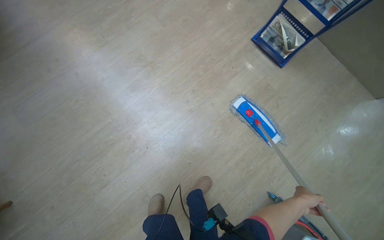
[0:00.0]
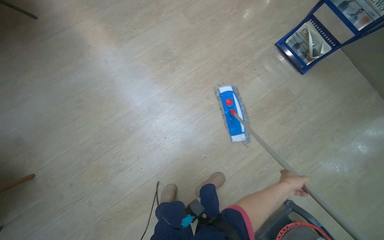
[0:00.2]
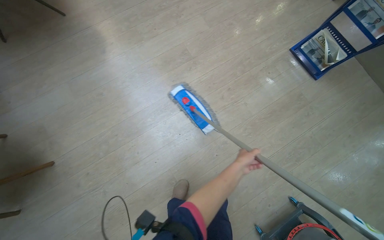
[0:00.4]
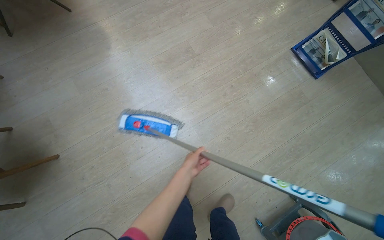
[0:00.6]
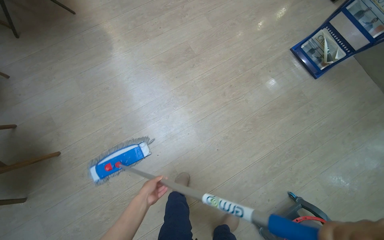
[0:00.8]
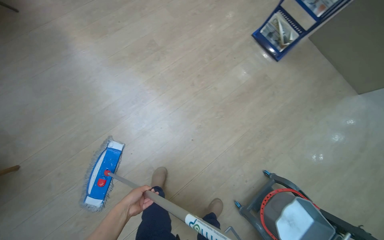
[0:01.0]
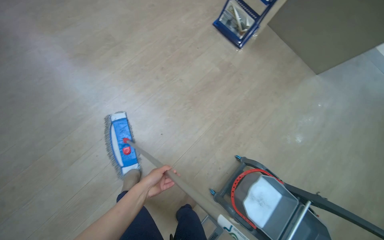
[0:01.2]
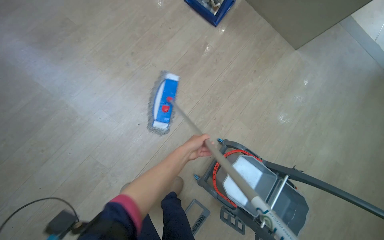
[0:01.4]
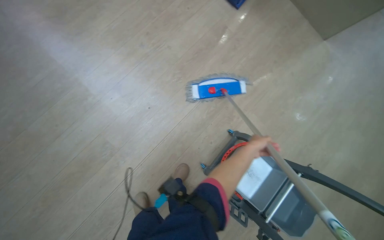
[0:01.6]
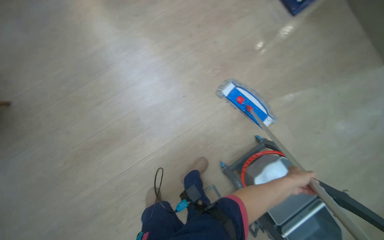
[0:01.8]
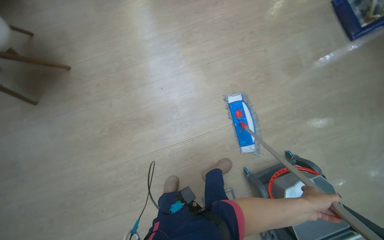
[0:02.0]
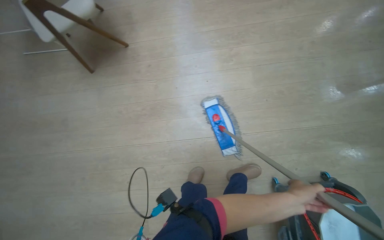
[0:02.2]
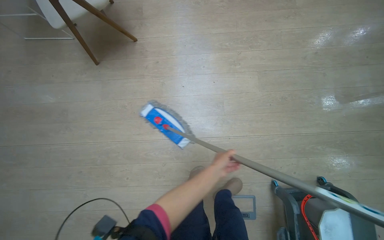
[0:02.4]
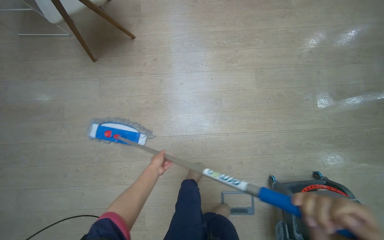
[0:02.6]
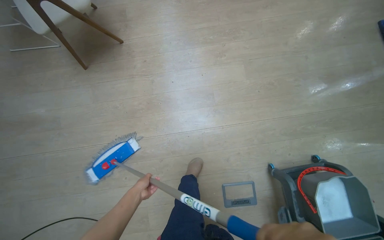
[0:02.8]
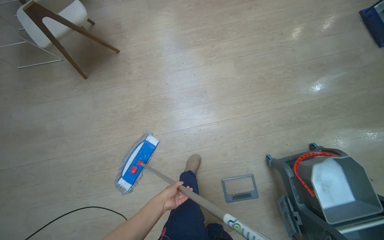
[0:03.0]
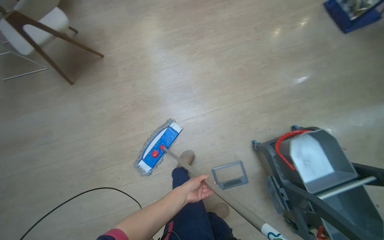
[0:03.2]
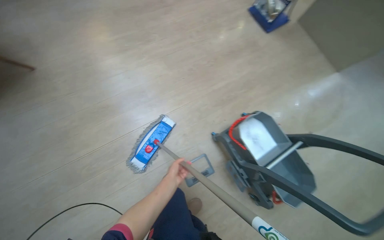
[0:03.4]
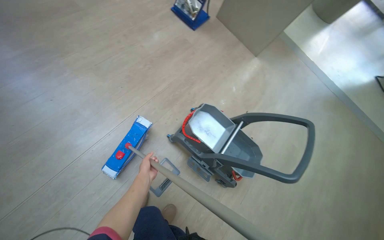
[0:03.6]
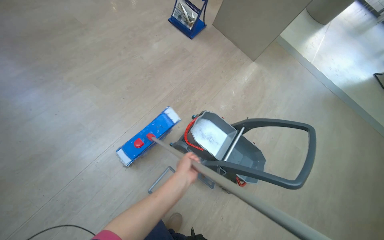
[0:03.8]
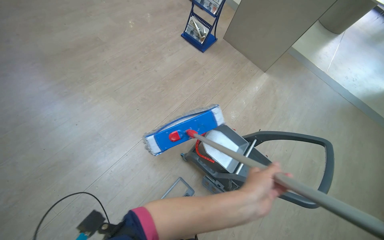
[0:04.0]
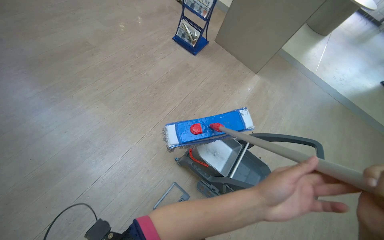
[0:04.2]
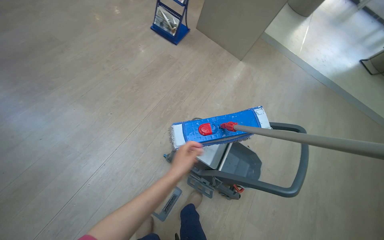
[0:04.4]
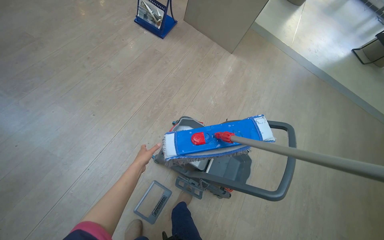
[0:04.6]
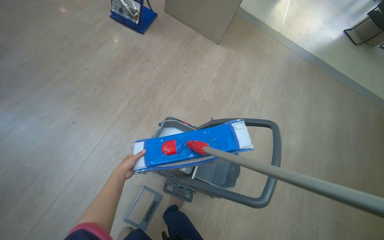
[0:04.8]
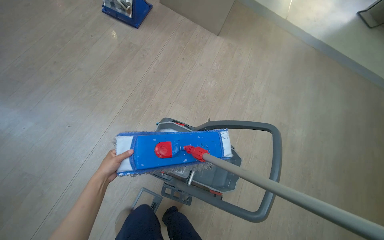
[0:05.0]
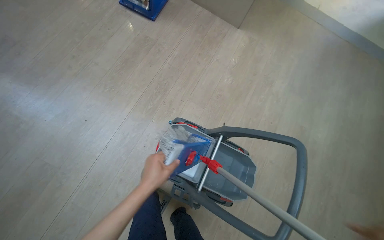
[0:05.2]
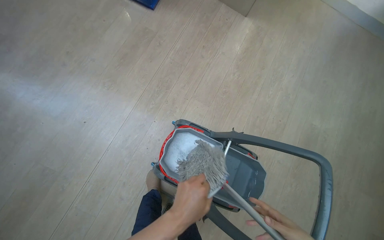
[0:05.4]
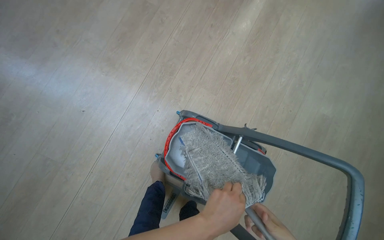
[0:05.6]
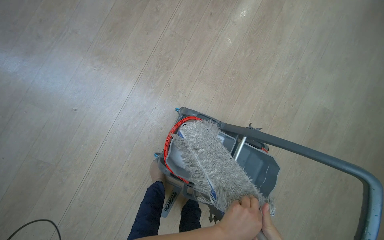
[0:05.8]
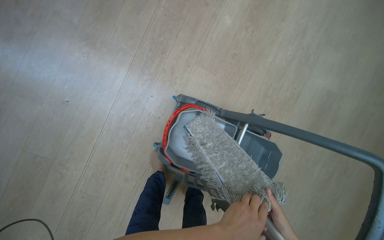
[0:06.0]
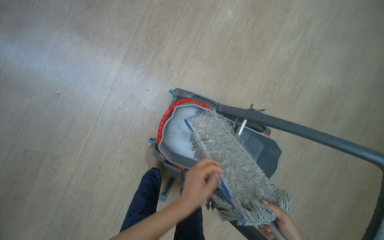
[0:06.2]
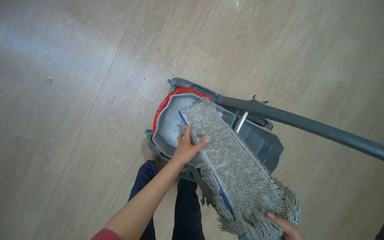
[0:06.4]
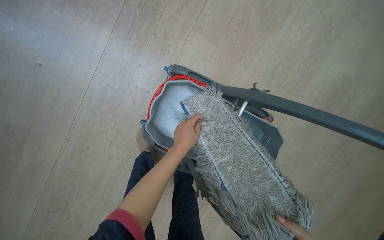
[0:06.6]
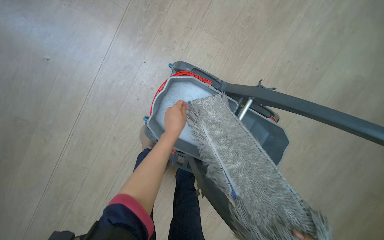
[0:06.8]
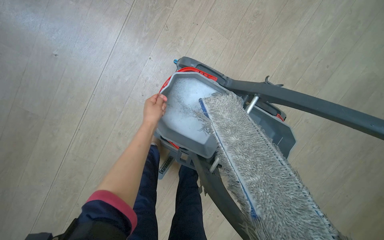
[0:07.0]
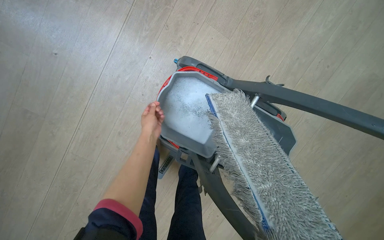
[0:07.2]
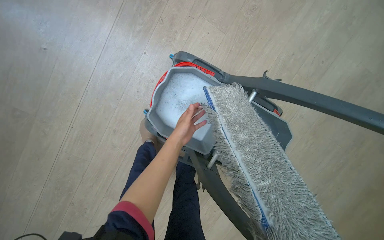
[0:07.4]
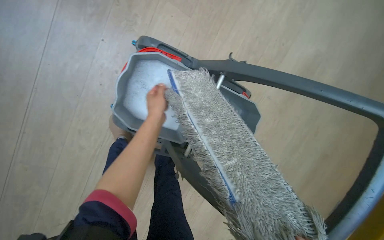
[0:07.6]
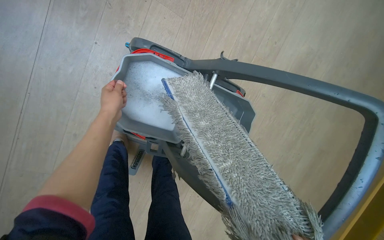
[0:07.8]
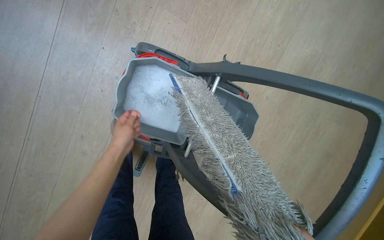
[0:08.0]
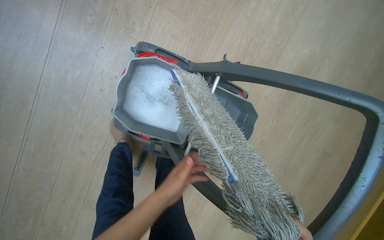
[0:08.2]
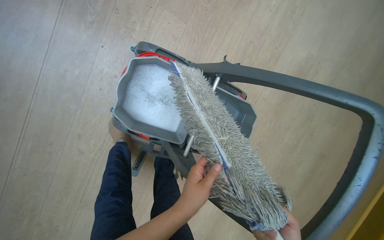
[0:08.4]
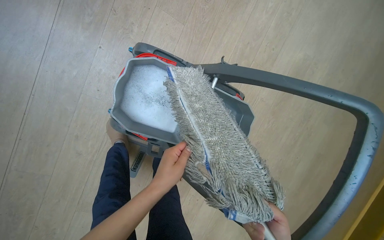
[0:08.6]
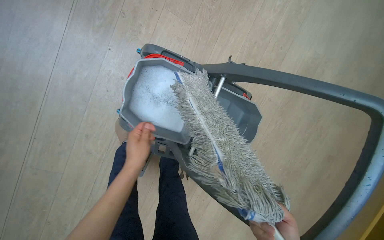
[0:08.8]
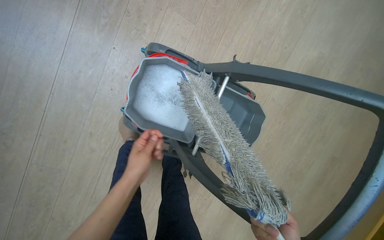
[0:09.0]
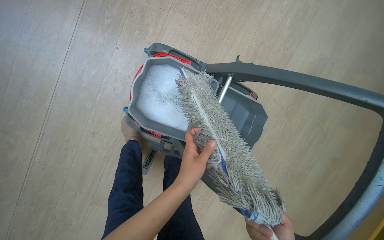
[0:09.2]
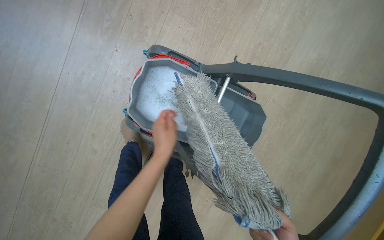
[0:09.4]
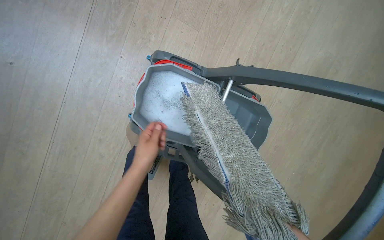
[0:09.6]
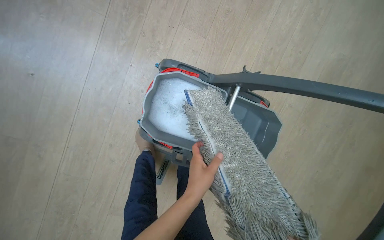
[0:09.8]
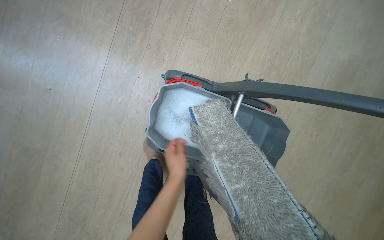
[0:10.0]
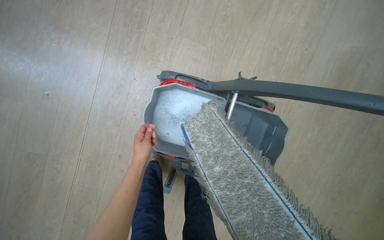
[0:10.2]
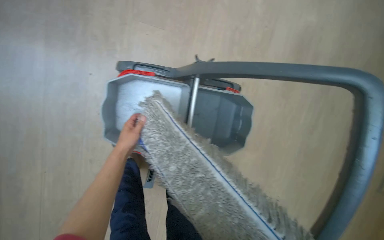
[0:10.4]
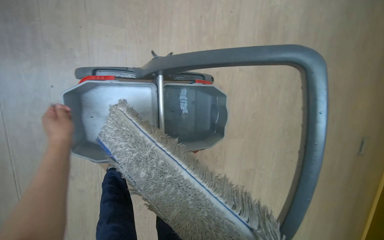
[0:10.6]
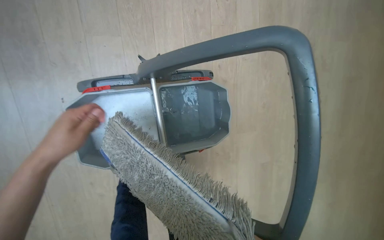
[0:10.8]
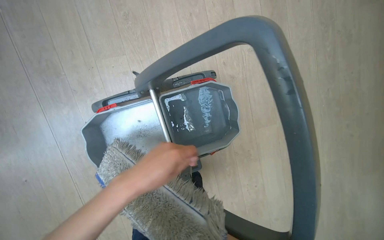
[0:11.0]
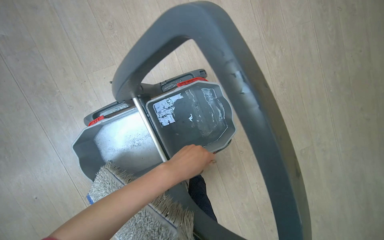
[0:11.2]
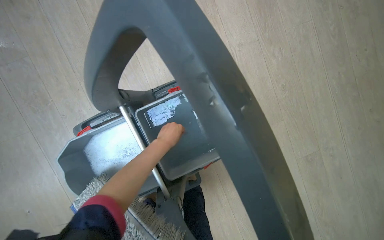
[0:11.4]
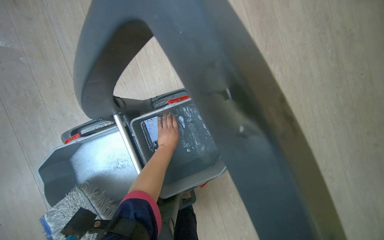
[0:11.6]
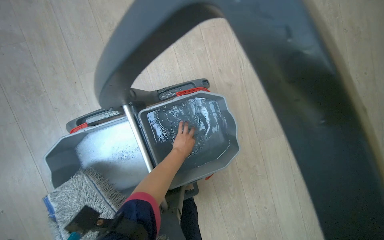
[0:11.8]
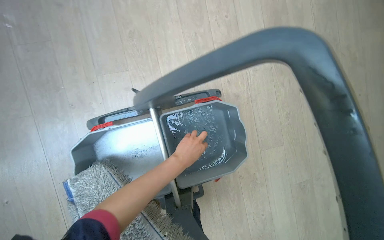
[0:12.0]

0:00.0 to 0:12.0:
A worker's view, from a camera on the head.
Job: mopping floor.
The whole recording: Mopping light-colored floor. The worker mops the light-colored floor, moving furniture and rinsing the mop head as needed.
0:00.0 to 0:01.6: The camera is carried approximately 50 cm.
0:01.6 to 0:03.0: The head travels approximately 60 cm. The wearer's head swings roughly 35 degrees to the left.
0:03.0 to 0:04.4: The head turns to the right by roughly 50 degrees.
0:04.4 to 0:06.0: The head travels some 60 cm. The view tilts approximately 30 degrees downward.
0:06.0 to 0:07.6: The wearer looks some 15 degrees further downward. The left hand heads farther from the camera and up the picture, covering approximately 25 cm.
0:07.6 to 0:09.0: The left hand travels down the picture and nearer to the camera by some 20 cm.
0:09.0 to 0:10.4: The left hand swings left and right, approximately 20 cm each way, with 3 reversals.

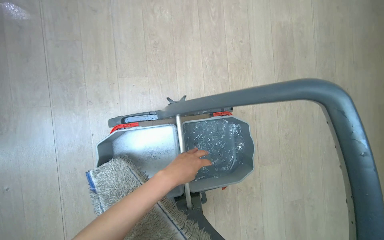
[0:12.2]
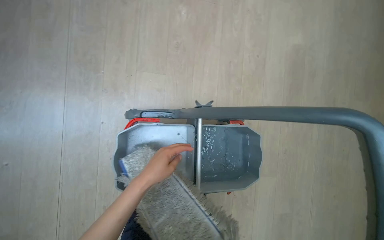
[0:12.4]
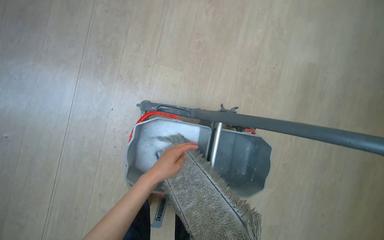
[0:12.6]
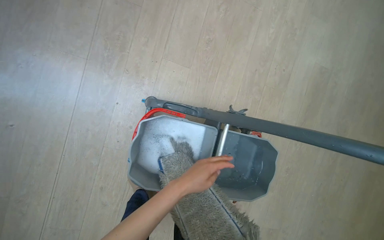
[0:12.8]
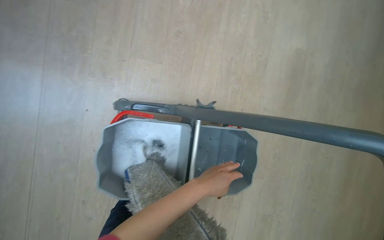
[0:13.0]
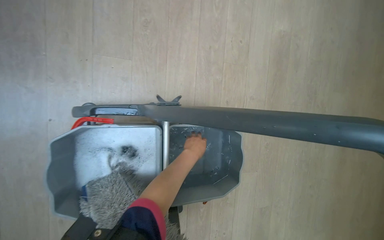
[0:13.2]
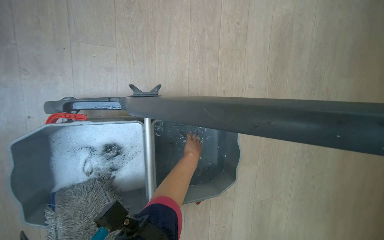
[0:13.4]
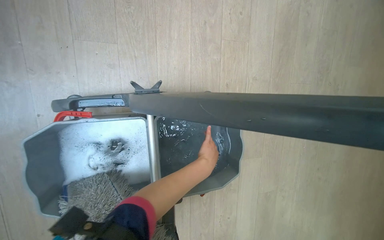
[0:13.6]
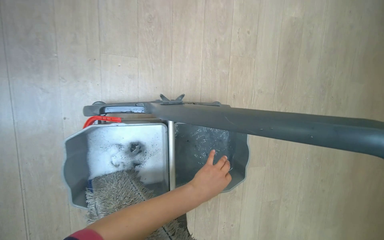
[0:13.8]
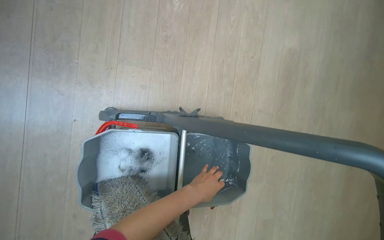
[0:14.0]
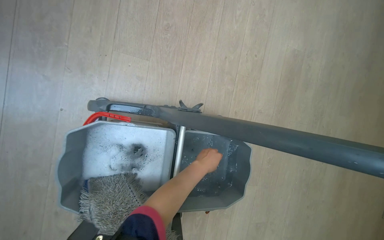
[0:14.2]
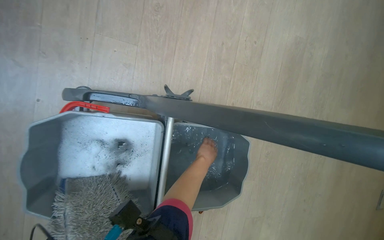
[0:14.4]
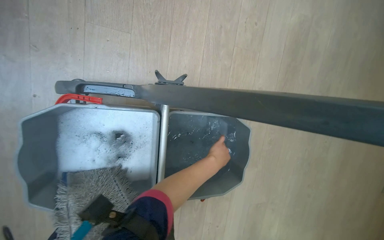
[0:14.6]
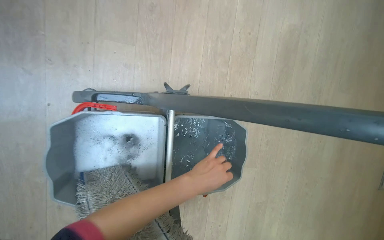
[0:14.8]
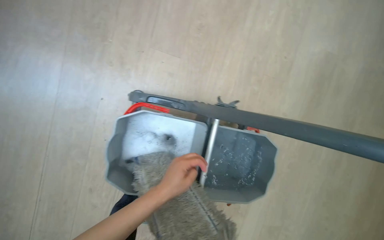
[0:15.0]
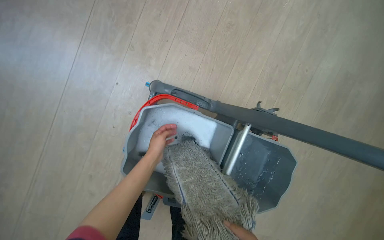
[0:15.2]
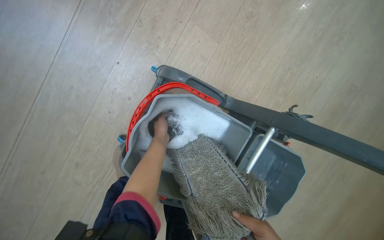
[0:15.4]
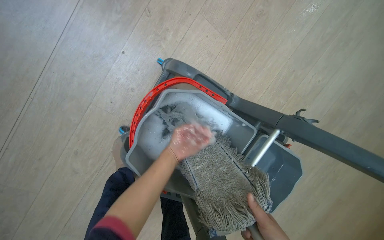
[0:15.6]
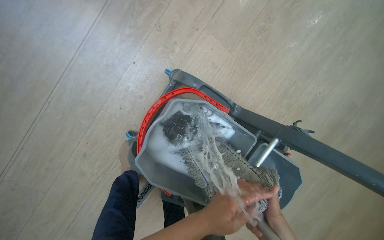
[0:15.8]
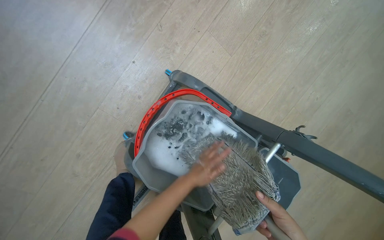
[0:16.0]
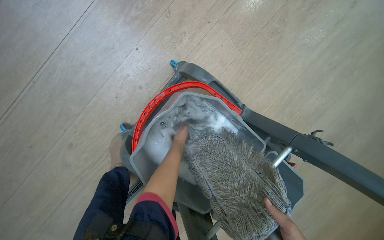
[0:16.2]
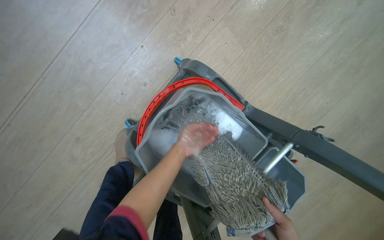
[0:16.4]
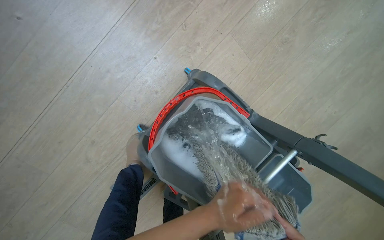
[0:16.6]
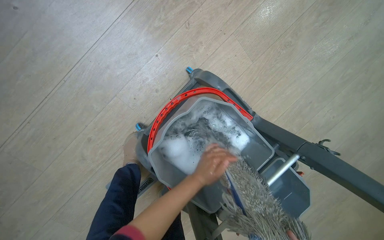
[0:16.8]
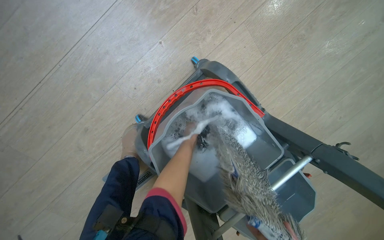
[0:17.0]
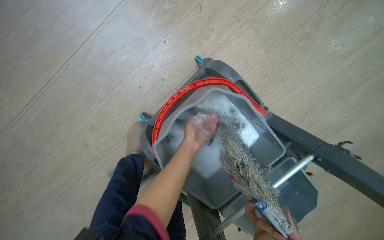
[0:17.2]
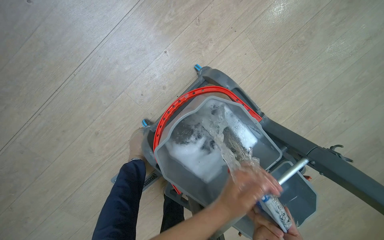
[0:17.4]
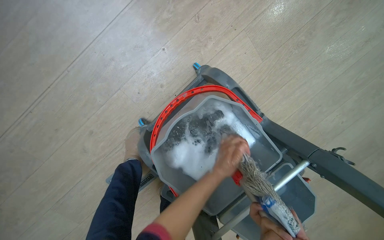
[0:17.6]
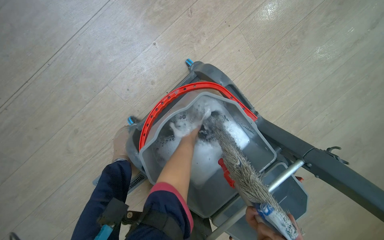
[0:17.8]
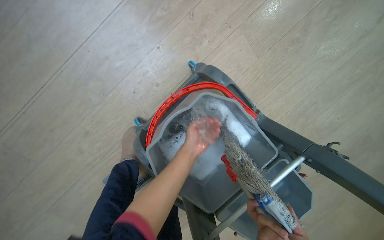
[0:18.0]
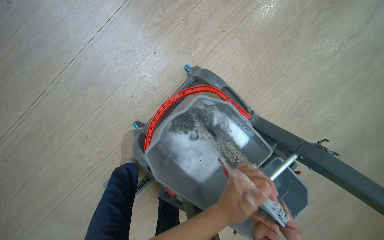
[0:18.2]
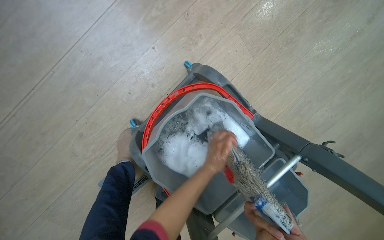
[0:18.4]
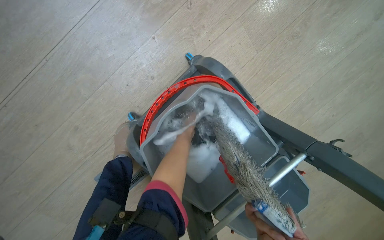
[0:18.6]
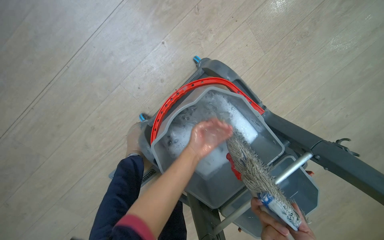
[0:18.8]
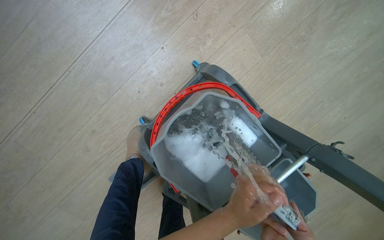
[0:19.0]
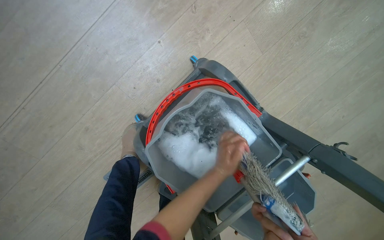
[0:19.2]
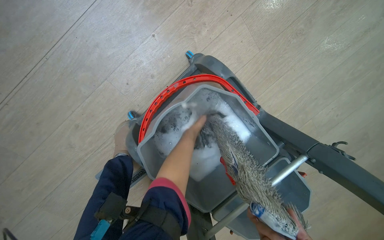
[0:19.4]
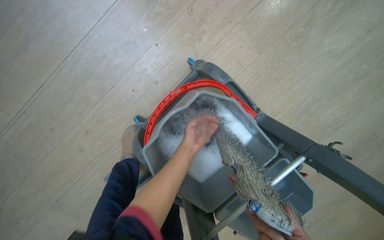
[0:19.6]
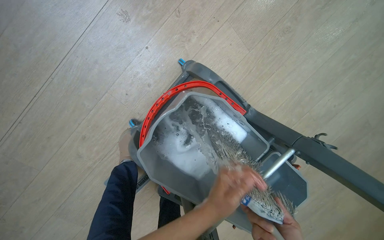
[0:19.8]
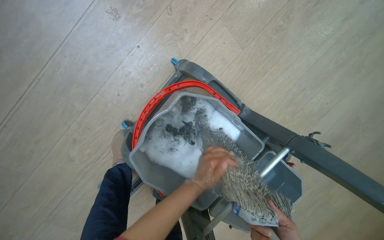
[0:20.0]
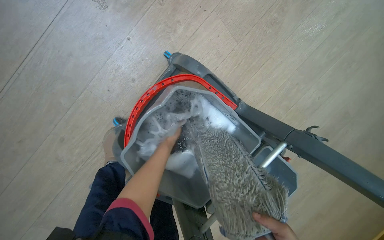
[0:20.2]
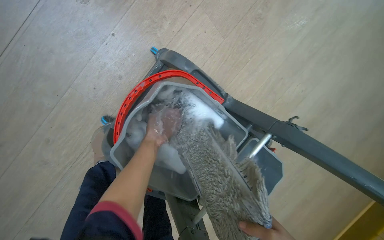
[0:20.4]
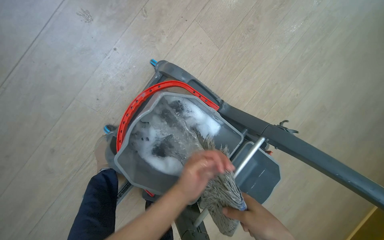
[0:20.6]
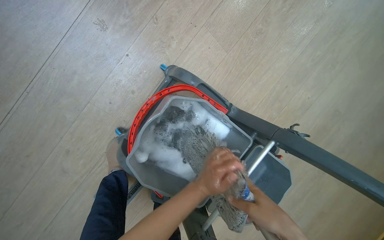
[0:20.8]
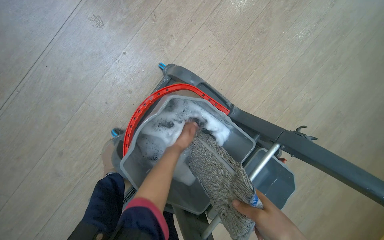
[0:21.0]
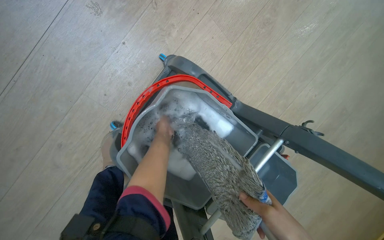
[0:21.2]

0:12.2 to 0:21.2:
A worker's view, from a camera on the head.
Job: mopping floor.
The whole recording: Mopping light-colored floor. The worker mops the light-colored floor, moving furniture and rinsing the mop head as needed.
0:13.8 to 0:15.2: The left hand shifts approximately 35 cm to the left.
0:15.2 to 0:16.6: The left hand goes nearer and farther, approximately 25 cm each way, reversing 2 times.
0:16.6 to 0:18.2: The left hand swings nearer and farther, about 30 cm each way, with 3 reversals.
0:18.2 to 0:19.8: The left hand moves nearer and farther over some 30 cm, changing direction 3 times.
0:19.8 to 0:21.2: The left hand goes nearer and farther, about 20 cm each way, reversing 2 times.
